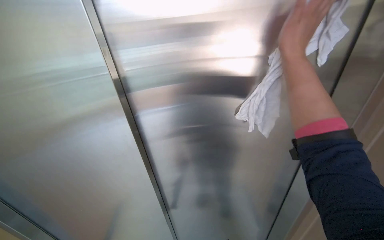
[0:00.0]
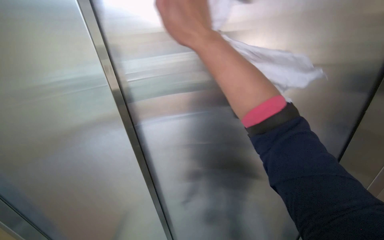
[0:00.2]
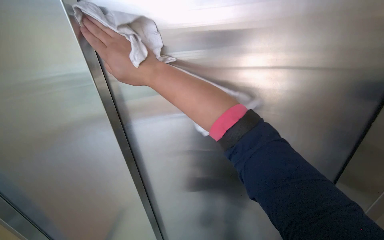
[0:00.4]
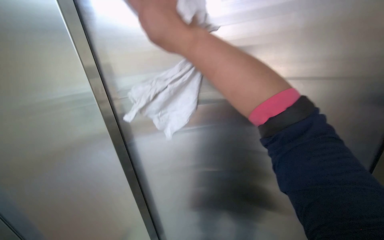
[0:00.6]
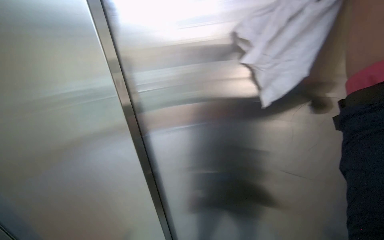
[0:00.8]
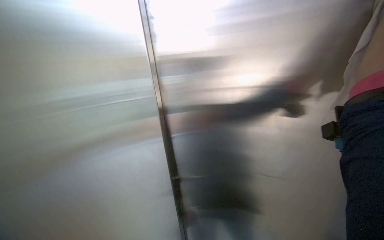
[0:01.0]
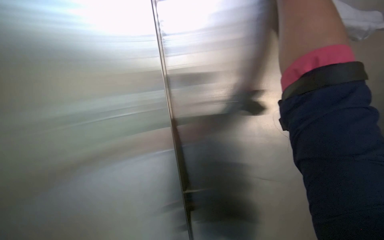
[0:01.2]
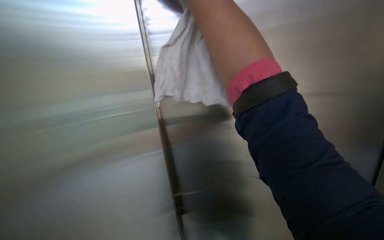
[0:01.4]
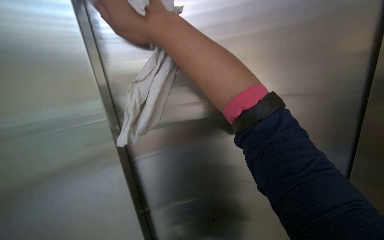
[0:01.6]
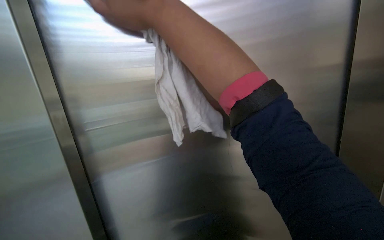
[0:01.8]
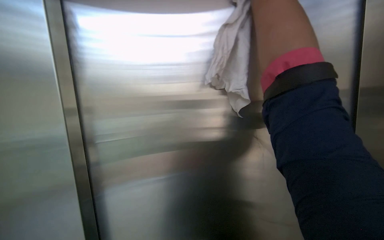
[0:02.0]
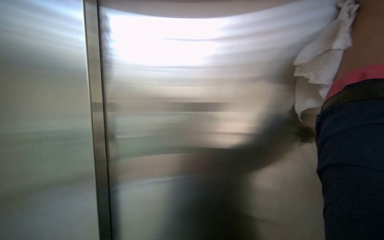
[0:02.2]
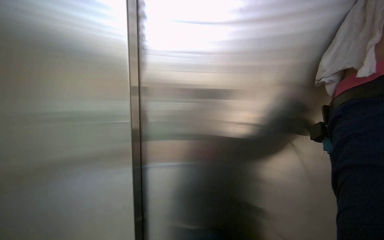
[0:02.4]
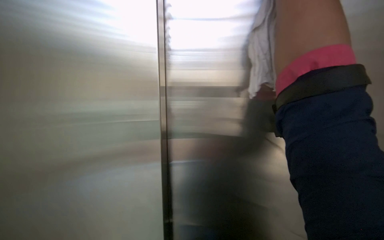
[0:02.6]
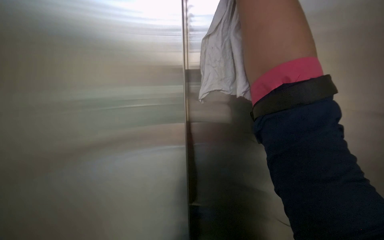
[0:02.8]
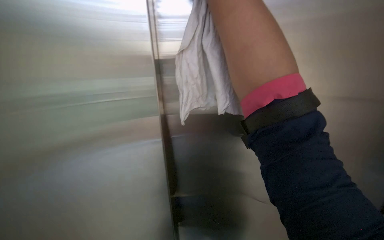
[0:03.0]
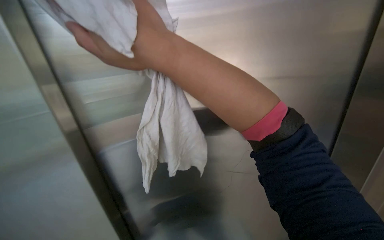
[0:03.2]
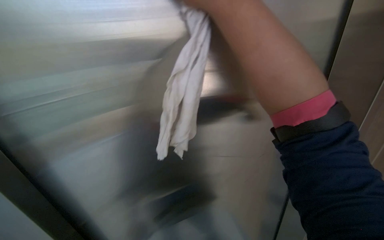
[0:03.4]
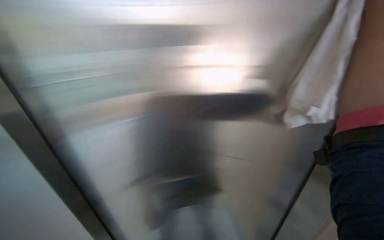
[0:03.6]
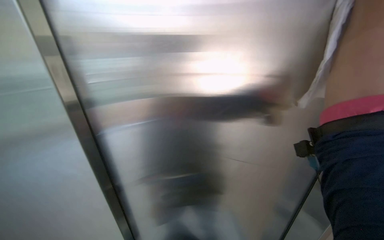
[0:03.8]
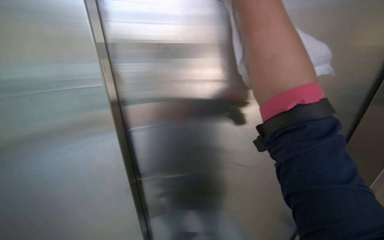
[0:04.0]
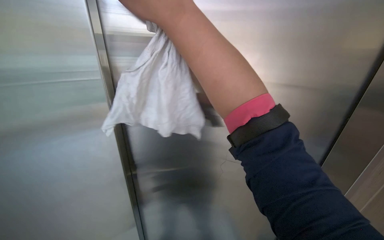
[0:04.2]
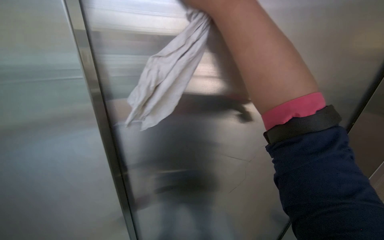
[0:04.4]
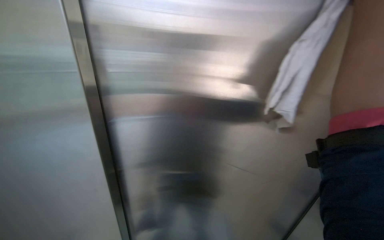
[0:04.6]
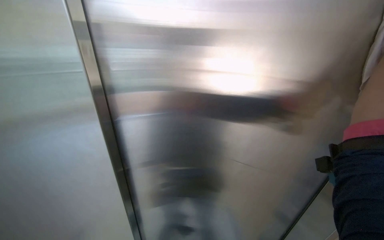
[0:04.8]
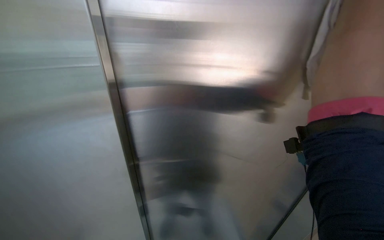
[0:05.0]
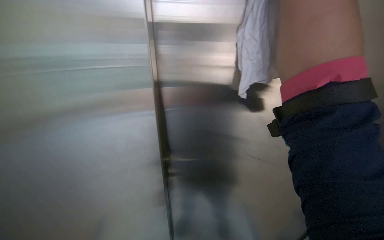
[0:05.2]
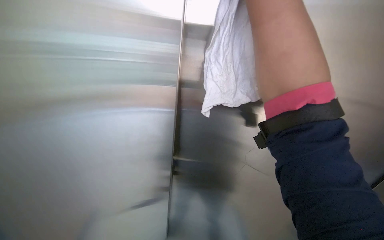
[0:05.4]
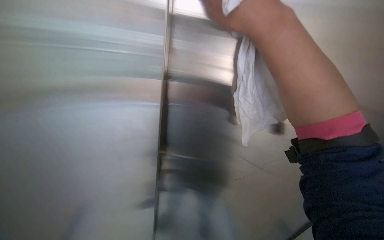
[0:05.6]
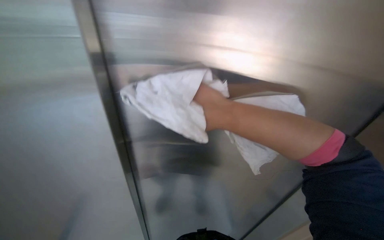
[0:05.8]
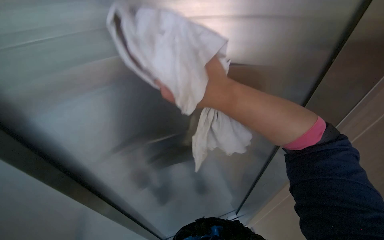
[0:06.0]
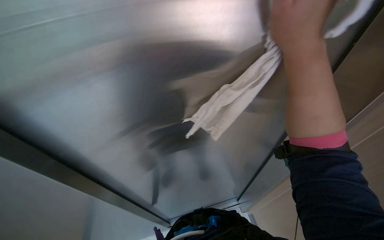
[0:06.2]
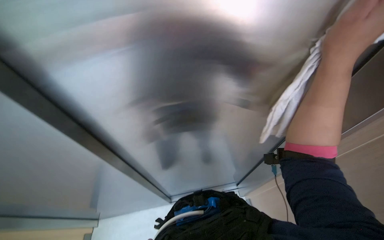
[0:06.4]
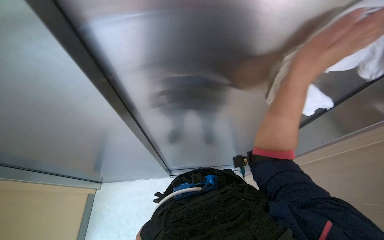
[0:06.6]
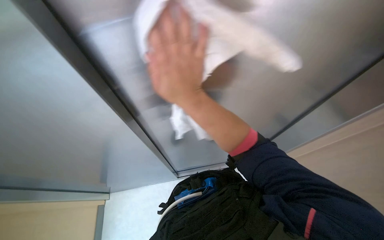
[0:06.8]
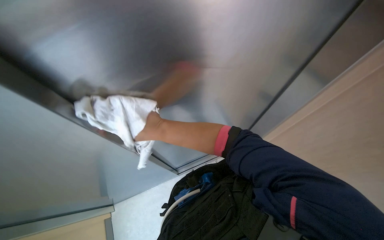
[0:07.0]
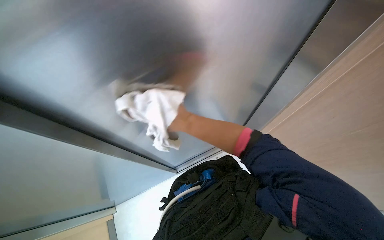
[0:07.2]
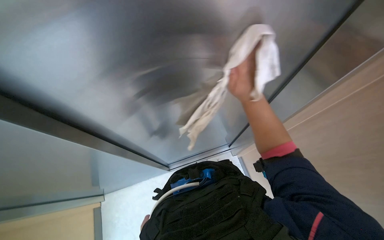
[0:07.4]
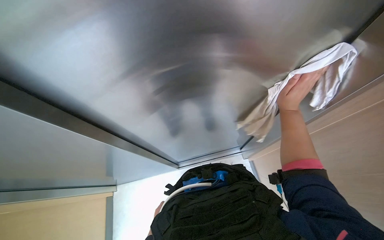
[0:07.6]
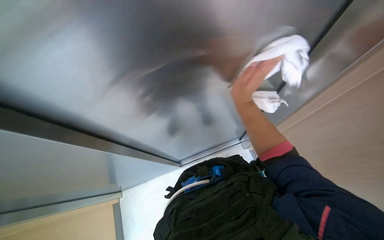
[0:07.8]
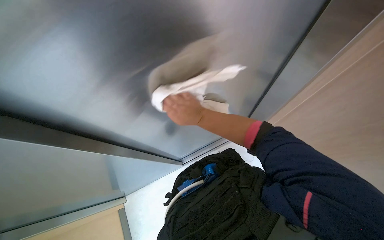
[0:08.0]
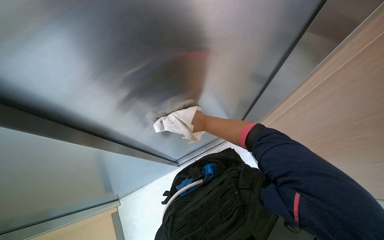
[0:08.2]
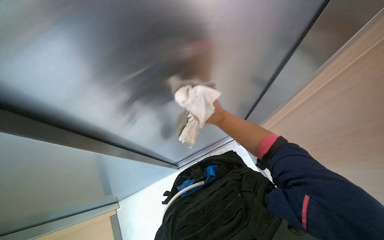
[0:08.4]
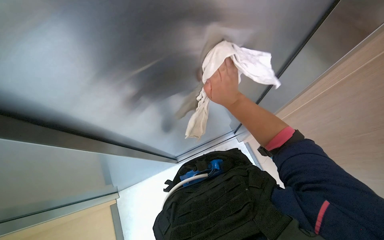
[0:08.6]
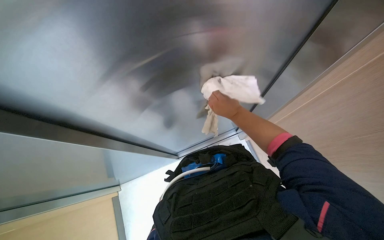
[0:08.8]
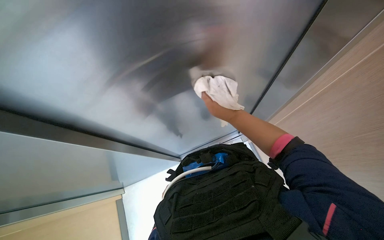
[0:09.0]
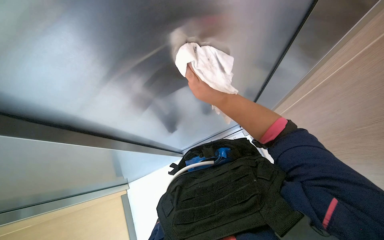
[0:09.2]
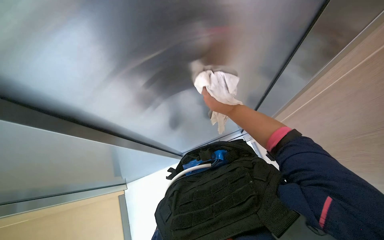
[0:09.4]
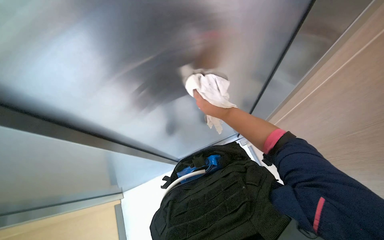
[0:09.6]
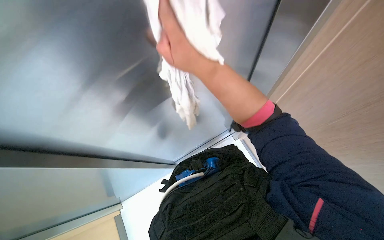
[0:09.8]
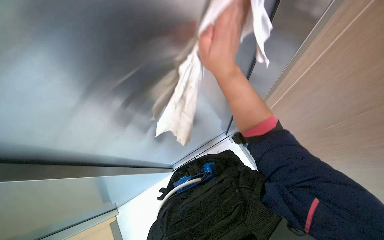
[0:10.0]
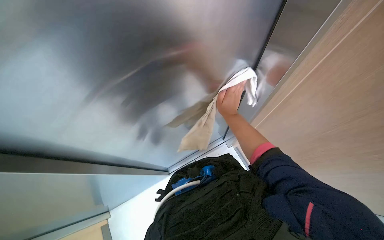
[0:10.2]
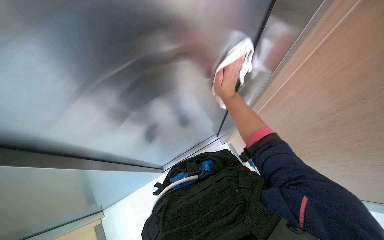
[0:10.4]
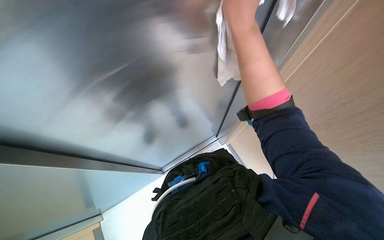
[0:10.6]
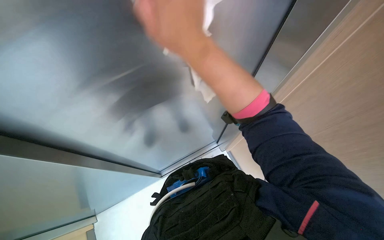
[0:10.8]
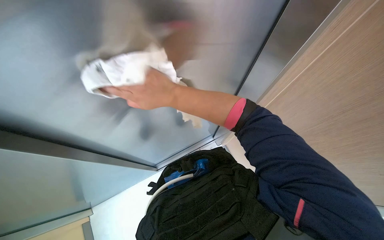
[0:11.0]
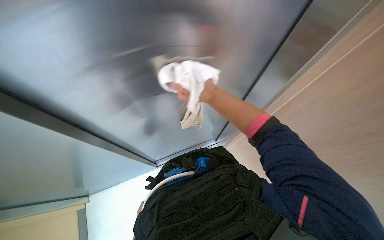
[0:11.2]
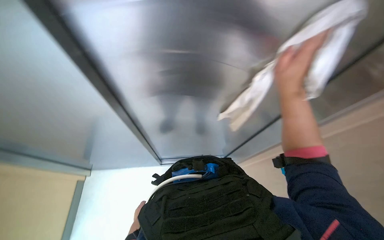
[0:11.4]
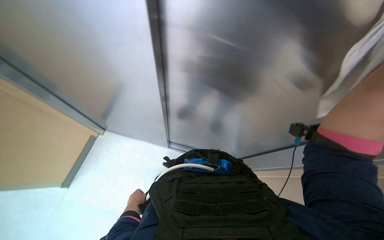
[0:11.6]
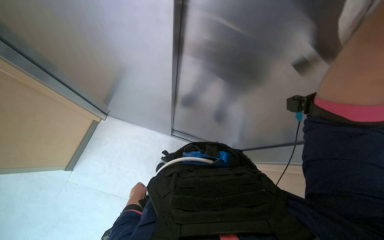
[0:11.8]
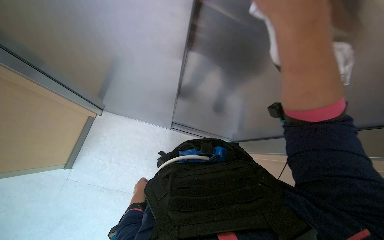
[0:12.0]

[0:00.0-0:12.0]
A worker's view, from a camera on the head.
Job: wiping surfaces.
The whole recording: Wiping stainless steel wall. The worker wipes a stainless steel wall with a white cloth.
0:04.4 to 0:06.0: The camera is aimed some 25 degrees further to the right.
0:06.0 to 0:07.6: The right hand swings left and right, some 40 cm each way, with 2 reversals.
0:07.6 to 0:09.0: The right hand is displaced to the left by roughly 15 cm.

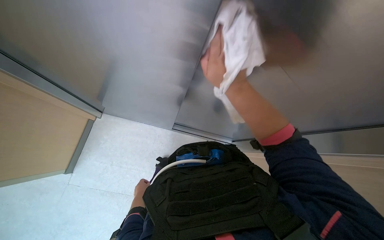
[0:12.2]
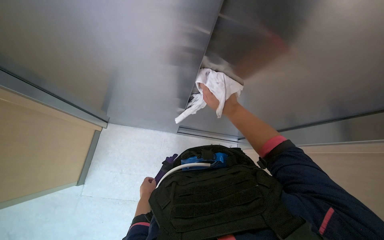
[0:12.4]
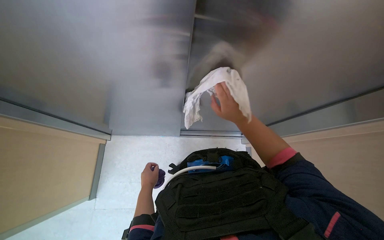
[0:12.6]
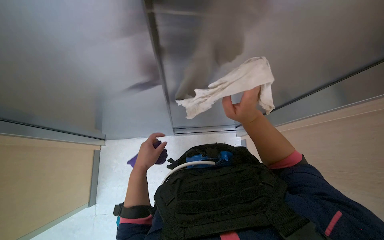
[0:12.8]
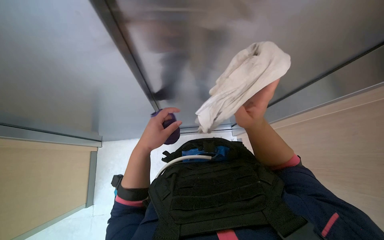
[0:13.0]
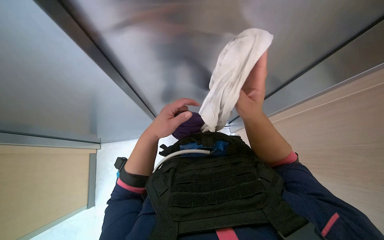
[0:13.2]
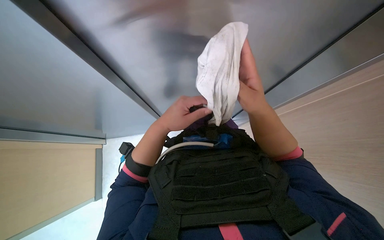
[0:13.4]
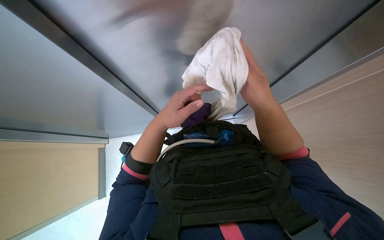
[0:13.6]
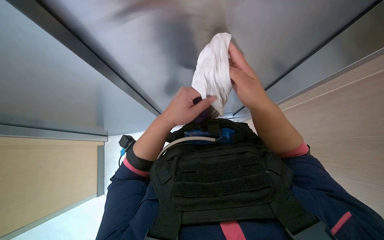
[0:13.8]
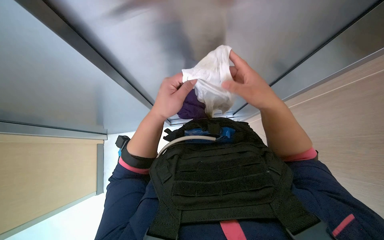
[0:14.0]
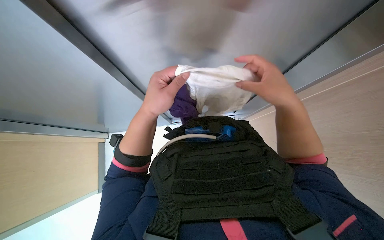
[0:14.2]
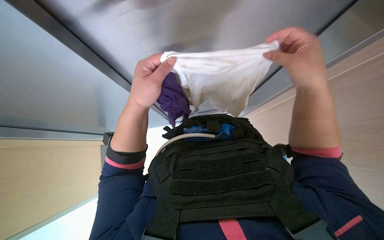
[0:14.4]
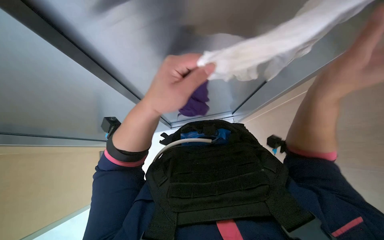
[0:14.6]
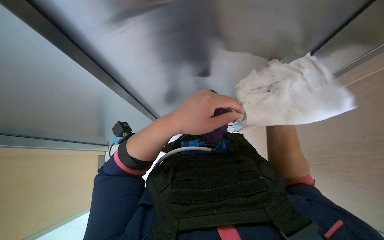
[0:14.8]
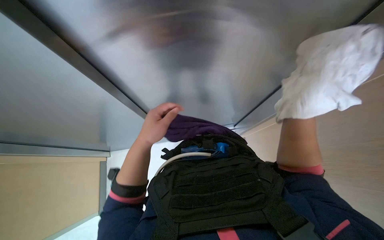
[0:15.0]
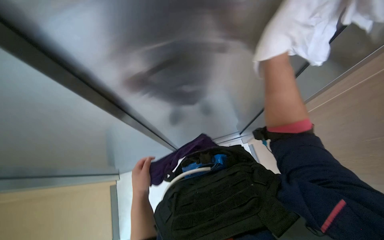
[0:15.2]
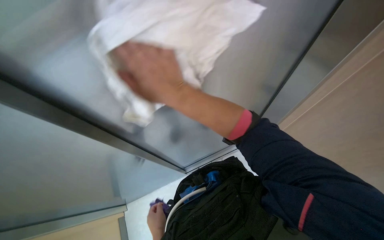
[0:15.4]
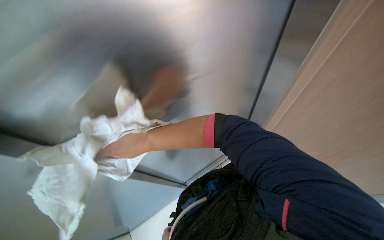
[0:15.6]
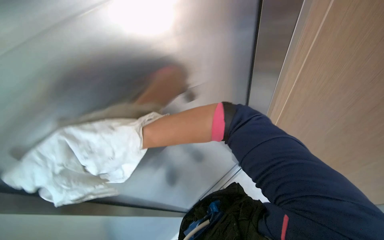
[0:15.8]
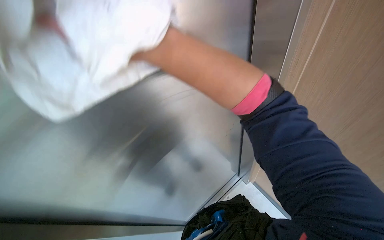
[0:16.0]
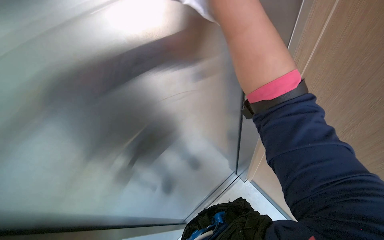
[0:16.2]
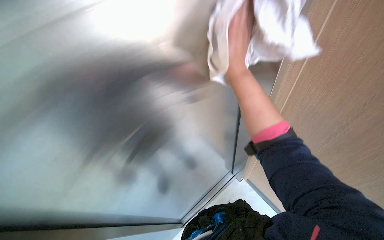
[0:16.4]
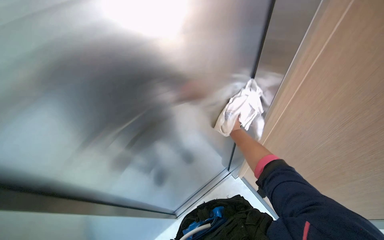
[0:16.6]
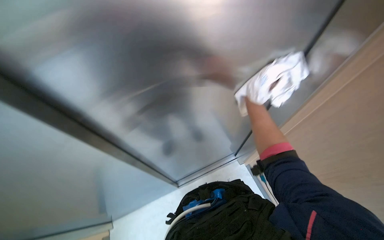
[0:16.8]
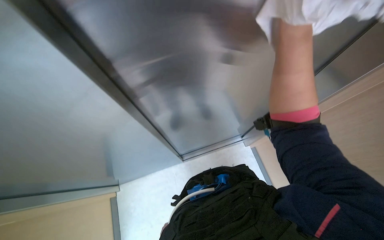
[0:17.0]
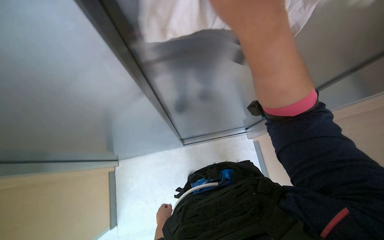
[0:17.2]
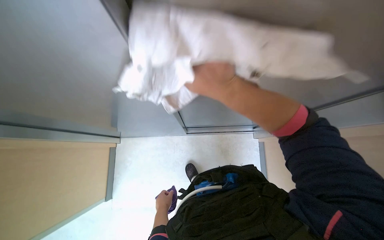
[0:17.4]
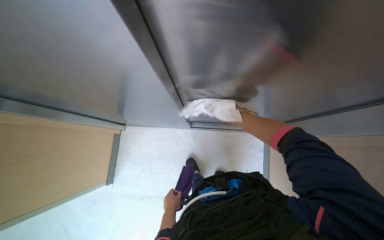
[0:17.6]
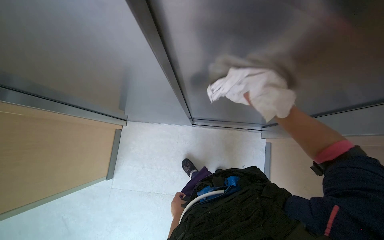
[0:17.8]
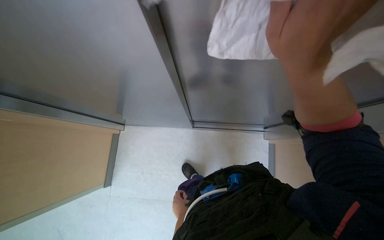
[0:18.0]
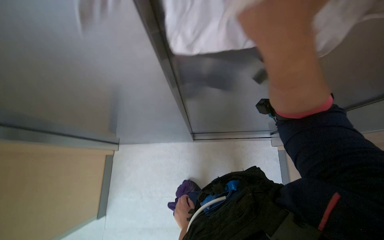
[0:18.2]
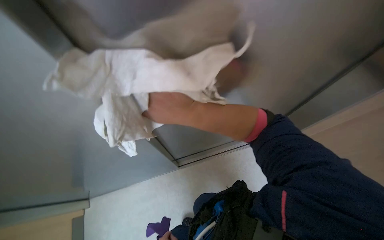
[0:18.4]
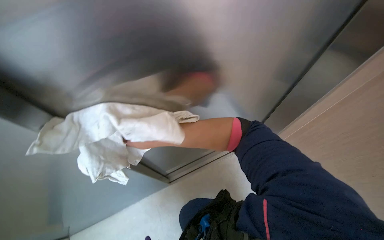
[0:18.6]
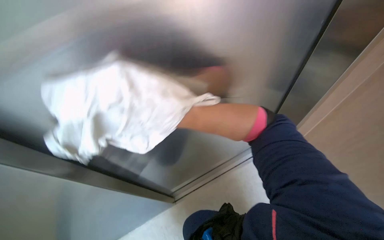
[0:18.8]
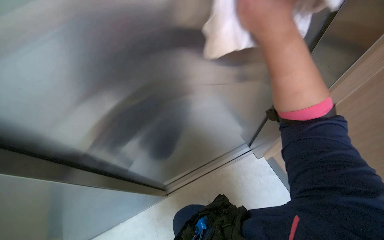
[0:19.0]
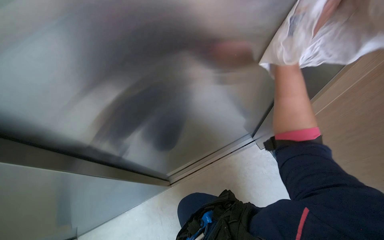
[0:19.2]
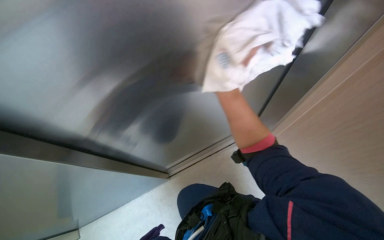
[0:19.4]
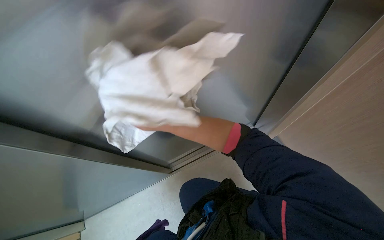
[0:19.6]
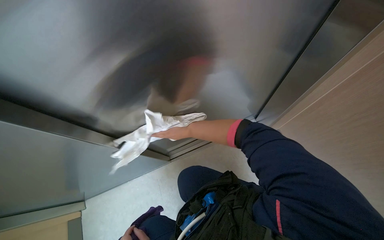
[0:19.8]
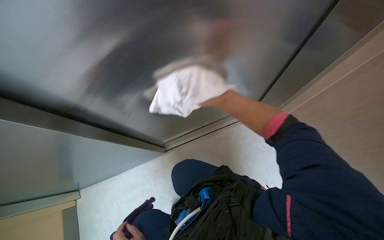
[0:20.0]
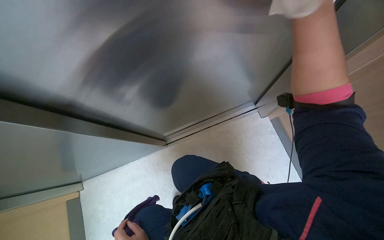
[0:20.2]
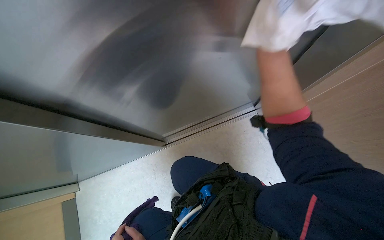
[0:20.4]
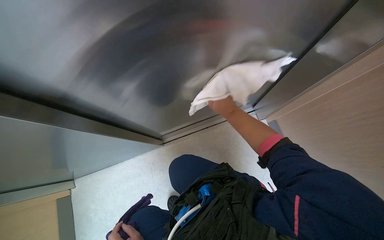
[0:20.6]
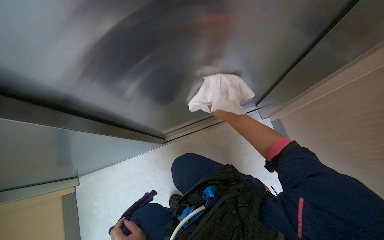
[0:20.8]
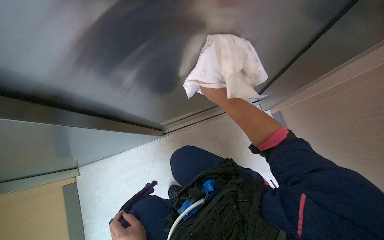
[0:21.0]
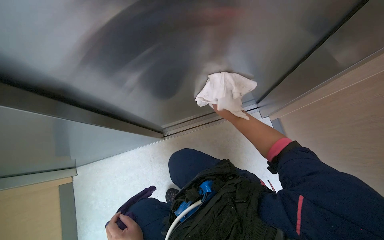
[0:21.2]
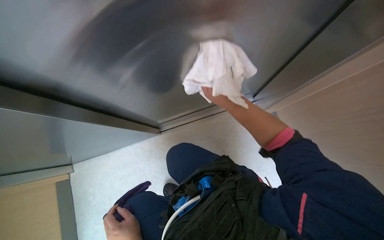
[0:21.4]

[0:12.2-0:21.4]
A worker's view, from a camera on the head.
Job: wiping surfaces.
The whole recording: Wiping stainless steel wall. The worker wipes a stainless steel wall with a white cloth.
0:12.2 to 0:13.8: The left hand is displaced up the picture and nearer to the camera by approximately 40 cm. The right hand is displaced to the right by roughly 10 cm, and moves about 15 cm farther from the camera and comes back.
0:13.8 to 0:15.2: The view tilts approximately 15 degrees upward. The left hand travels to the left by approximately 10 cm.
0:15.2 to 0:16.8: The view tilts approximately 15 degrees upward.
0:16.8 to 0:18.4: The wearer looks some 15 degrees further upward.
0:19.8 to 0:21.4: The right hand travels to the right and nearer to the camera by roughly 25 cm.
